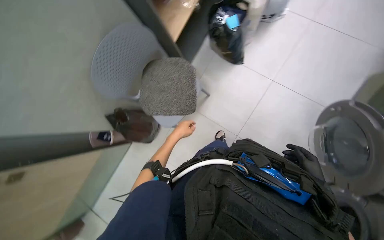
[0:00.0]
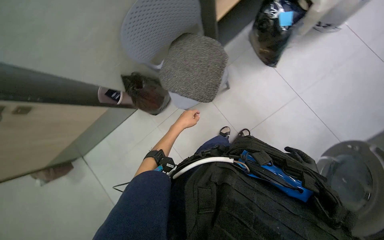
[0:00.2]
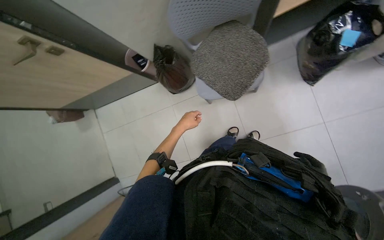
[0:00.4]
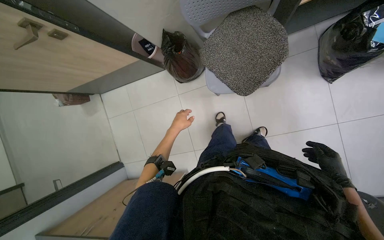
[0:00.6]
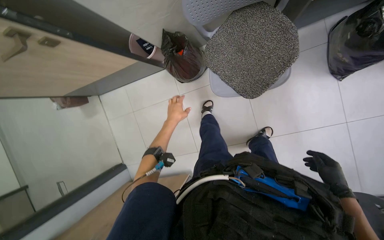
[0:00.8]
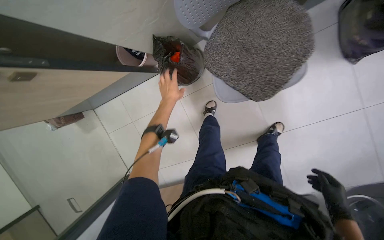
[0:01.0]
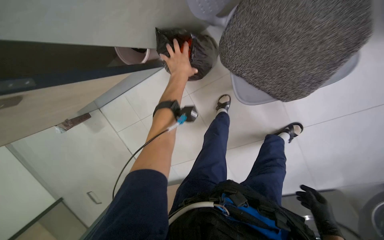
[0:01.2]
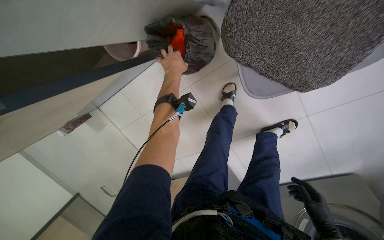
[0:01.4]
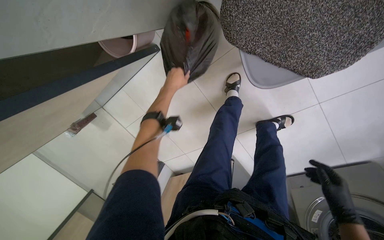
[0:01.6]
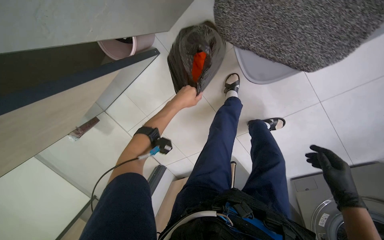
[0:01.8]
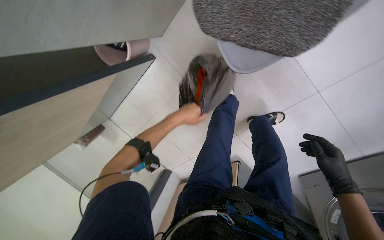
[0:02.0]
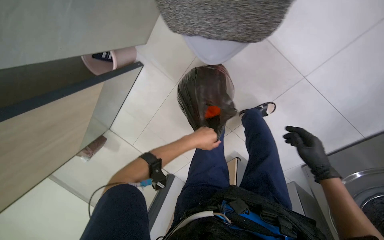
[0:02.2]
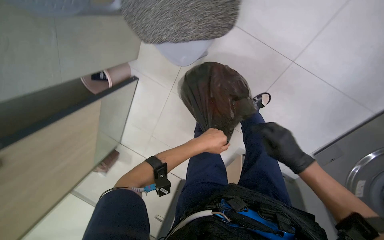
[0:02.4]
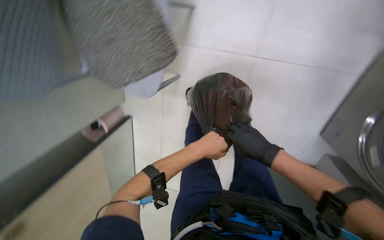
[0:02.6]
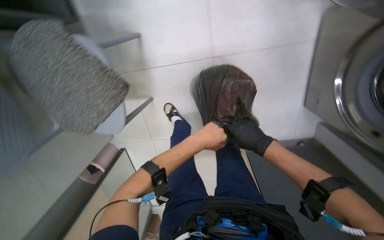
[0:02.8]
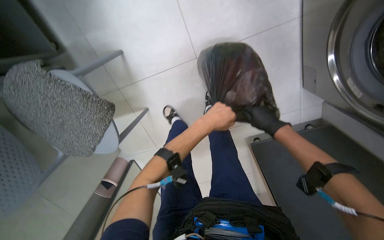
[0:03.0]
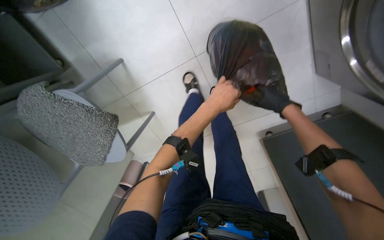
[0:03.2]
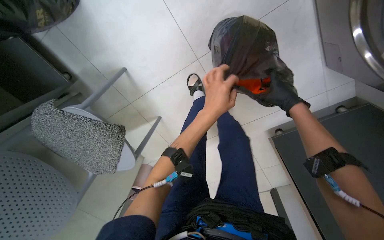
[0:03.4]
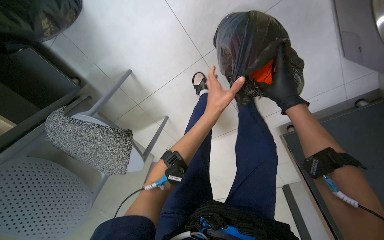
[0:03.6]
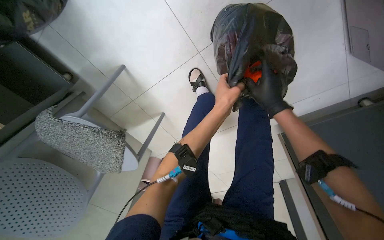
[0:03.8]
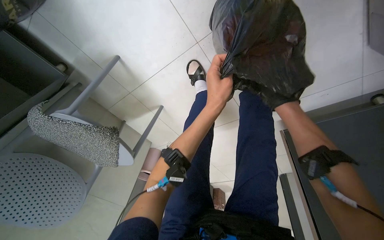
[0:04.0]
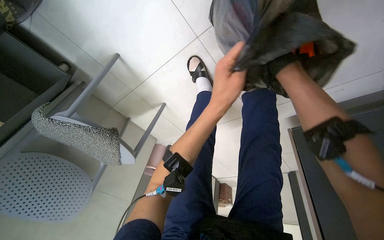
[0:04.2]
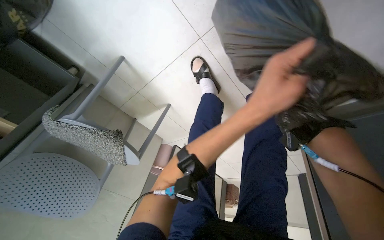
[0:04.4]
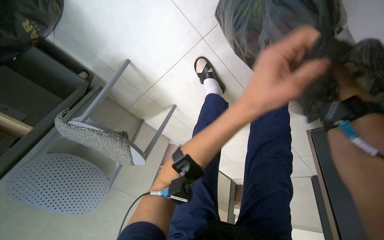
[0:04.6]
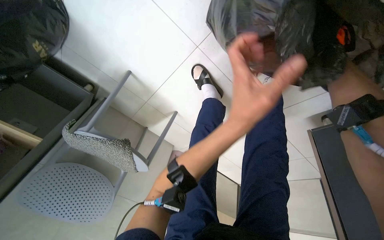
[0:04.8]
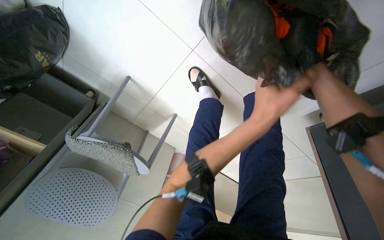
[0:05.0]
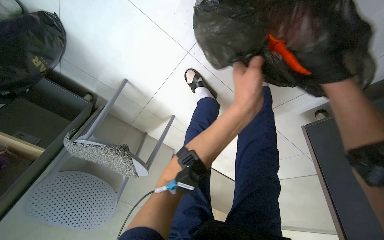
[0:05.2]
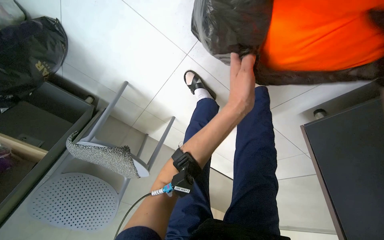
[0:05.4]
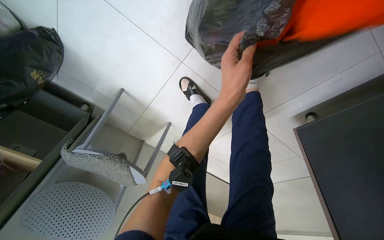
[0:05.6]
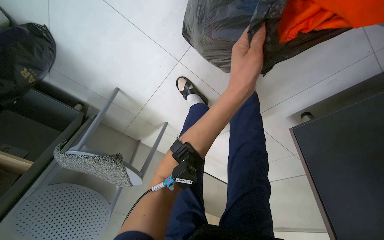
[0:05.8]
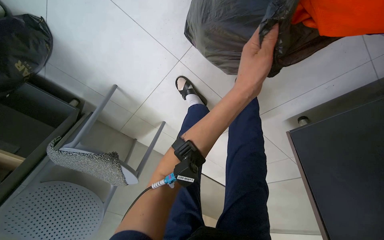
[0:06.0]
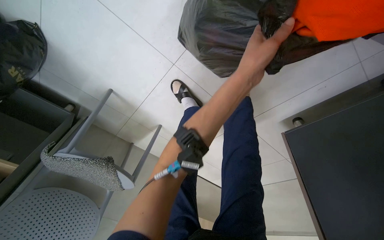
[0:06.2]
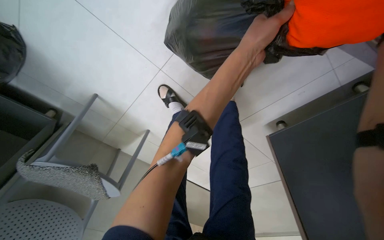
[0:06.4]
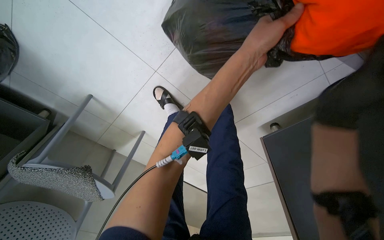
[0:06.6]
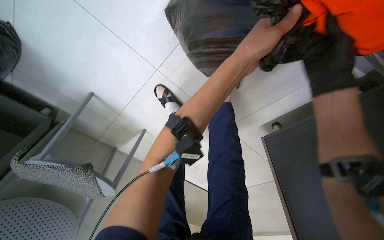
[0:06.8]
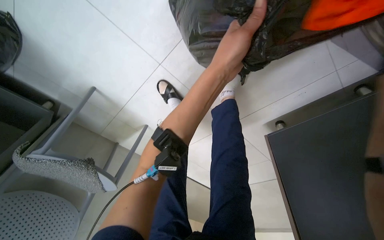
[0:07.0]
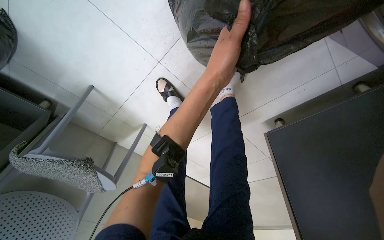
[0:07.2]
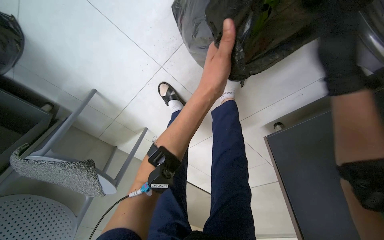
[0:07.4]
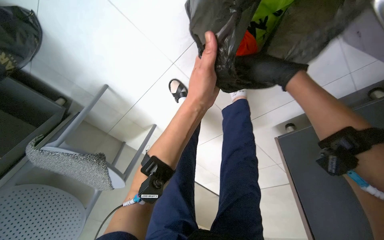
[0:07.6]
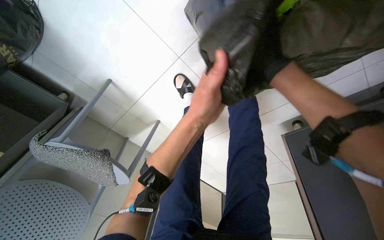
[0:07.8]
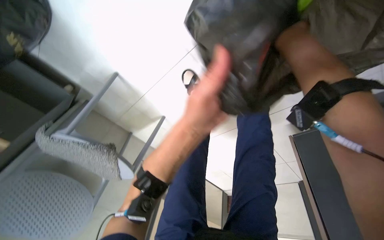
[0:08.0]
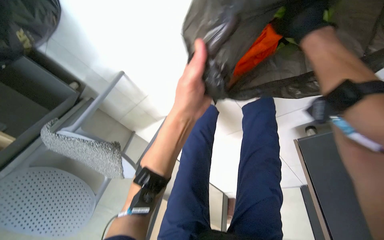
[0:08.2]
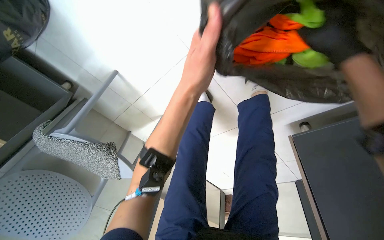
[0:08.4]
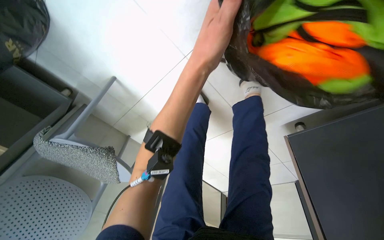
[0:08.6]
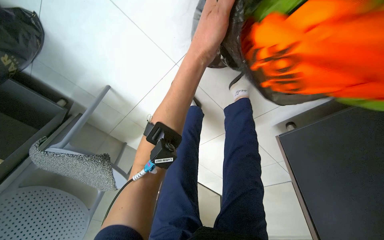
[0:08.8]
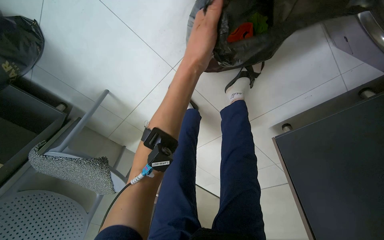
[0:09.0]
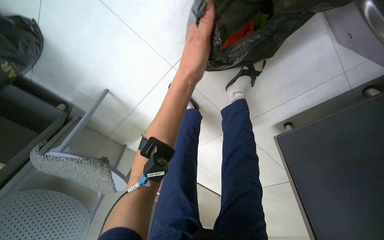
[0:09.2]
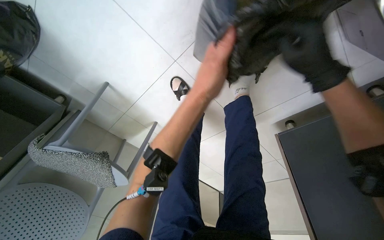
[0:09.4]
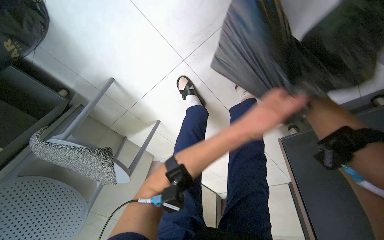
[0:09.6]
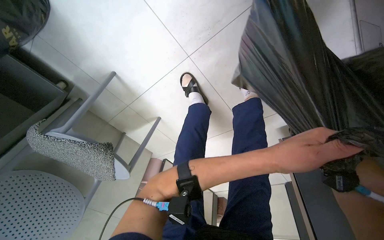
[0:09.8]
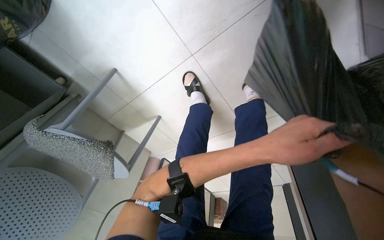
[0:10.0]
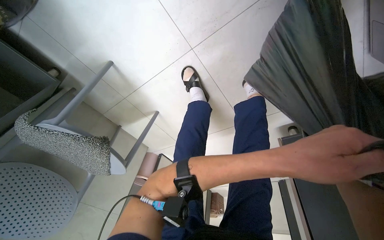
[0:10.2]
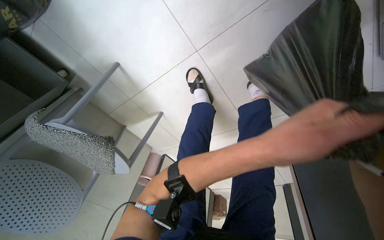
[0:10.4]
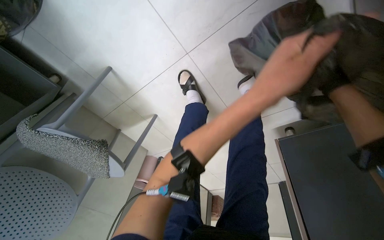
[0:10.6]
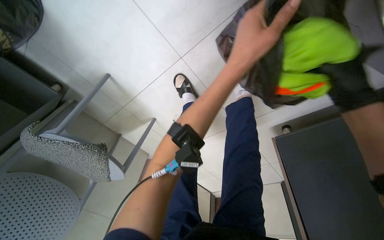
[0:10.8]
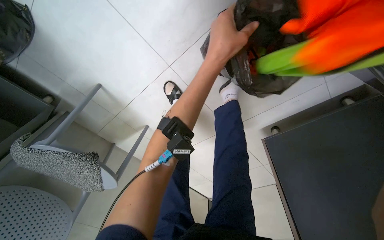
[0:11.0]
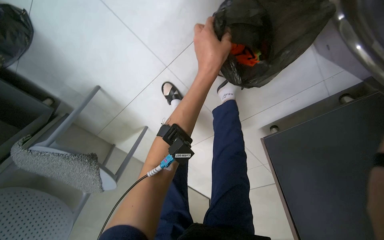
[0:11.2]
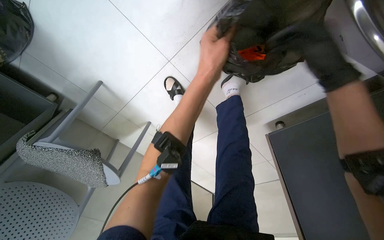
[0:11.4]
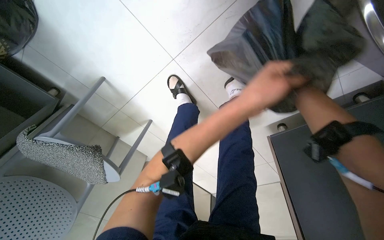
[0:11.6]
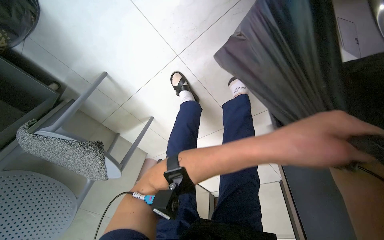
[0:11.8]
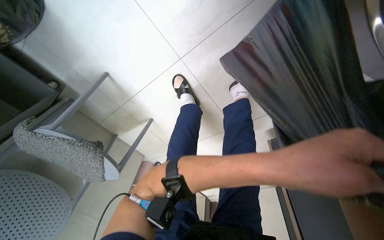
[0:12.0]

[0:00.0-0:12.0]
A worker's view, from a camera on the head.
Job: managing laundry.
The whole recording: Sorting clothes from bag. The worker sorts clothes by pulling them out of a black bag.
0:00.0 to 0:01.6: The camera travels about 70 cm. The head rotates about 25 degrees to the left. The view tips downward by roughly 40 degrees.
0:01.6 to 0:03.0: The camera travels roughly 80 cm. The view swings approximately 25 degrees to the left. The view tilts some 20 degrees upward. Everything in view rotates approximately 65 degrees counterclockwise.
0:03.0 to 0:04.4: The camera sweeps to the left, by approximately 20 degrees. The view tilts approximately 20 degrees downward. The left hand goes about 15 cm to the right.
0:06.0 to 0:07.6: The left hand shifts roughly 10 cm to the left.
0:07.6 to 0:09.0: The left hand moves up the picture, roughly 10 cm.
0:09.0 to 0:10.4: The left hand shifts some 15 cm down the picture.
0:10.4 to 0:12.0: The left hand travels up the picture and back again, about 15 cm each way.

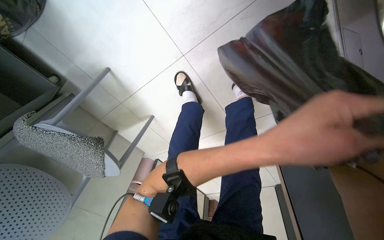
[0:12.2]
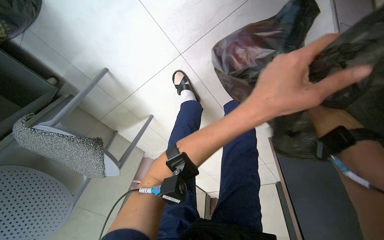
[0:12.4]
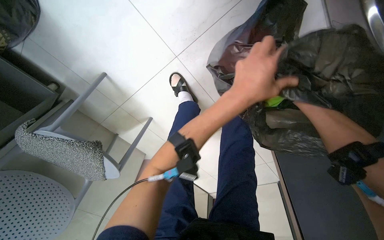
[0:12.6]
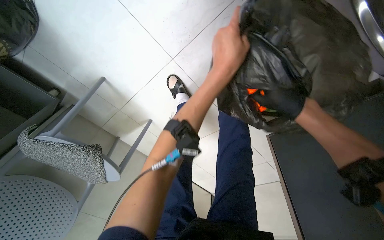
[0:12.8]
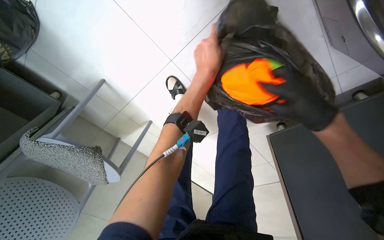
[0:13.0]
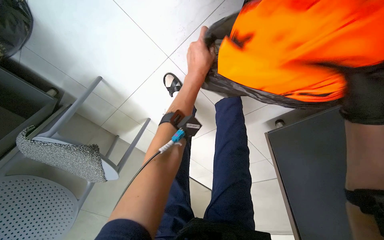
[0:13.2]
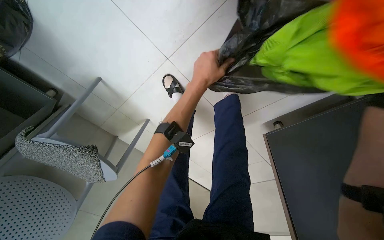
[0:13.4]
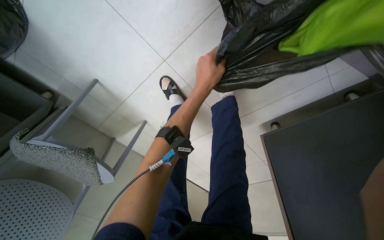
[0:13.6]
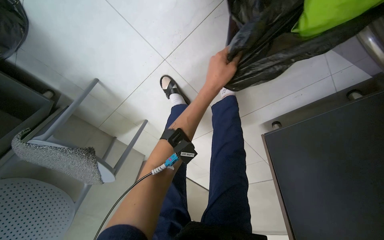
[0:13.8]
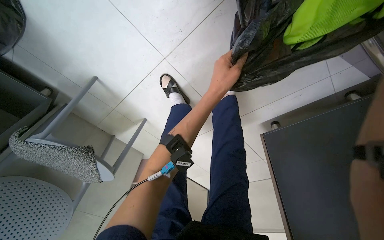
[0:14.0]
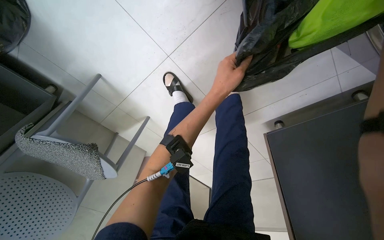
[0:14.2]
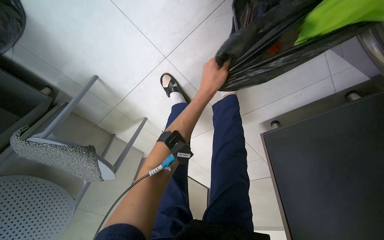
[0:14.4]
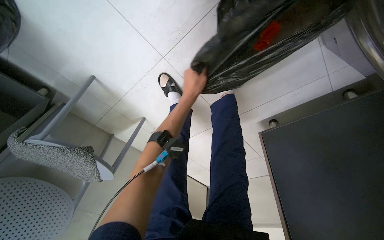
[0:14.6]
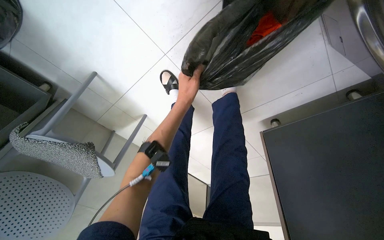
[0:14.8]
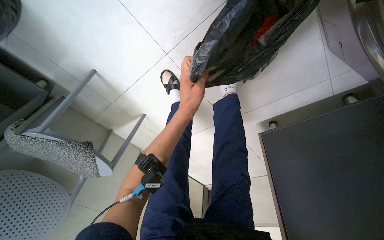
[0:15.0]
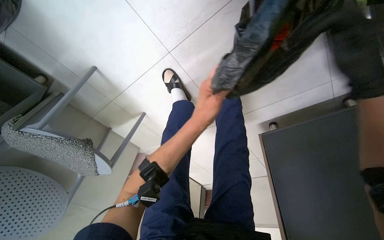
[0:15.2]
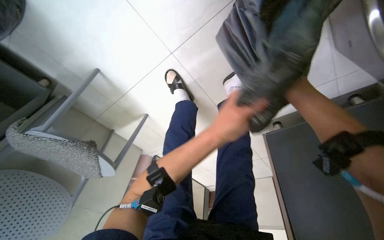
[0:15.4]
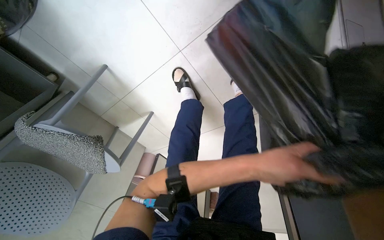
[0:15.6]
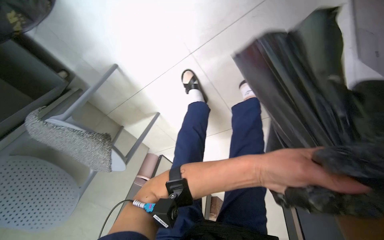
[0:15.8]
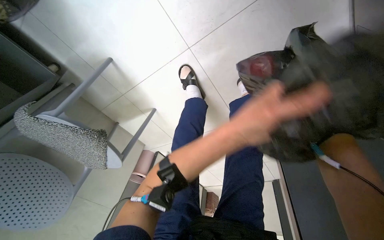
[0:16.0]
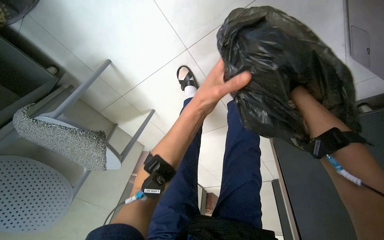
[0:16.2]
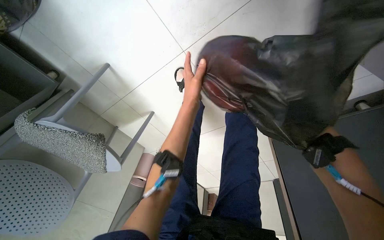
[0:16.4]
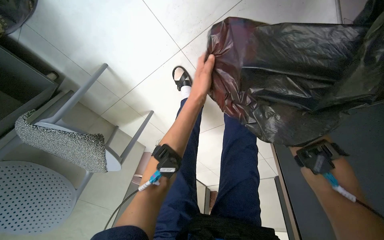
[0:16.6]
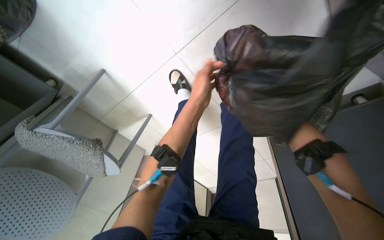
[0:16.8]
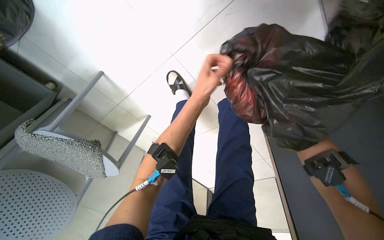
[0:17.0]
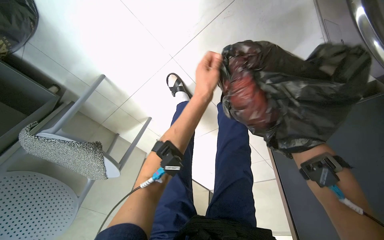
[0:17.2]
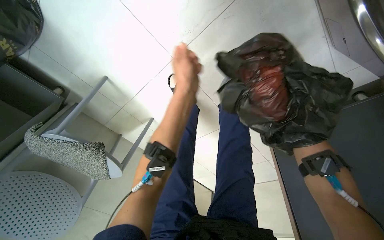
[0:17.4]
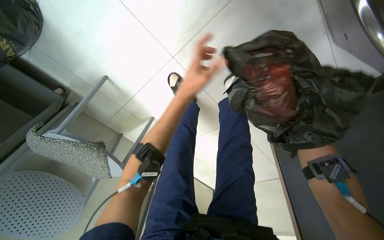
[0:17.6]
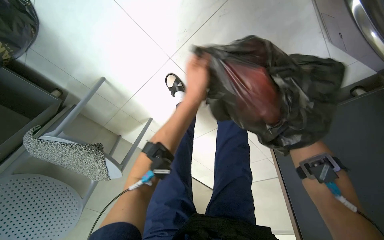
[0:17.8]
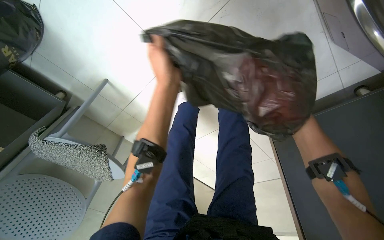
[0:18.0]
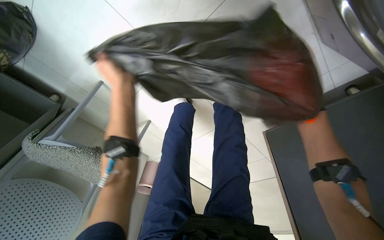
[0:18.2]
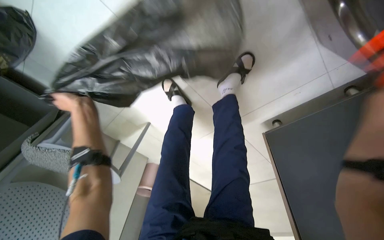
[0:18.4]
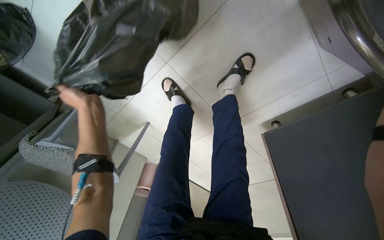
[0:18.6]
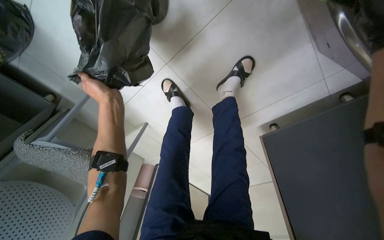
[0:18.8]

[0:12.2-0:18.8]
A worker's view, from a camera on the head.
Job: managing laundry.
The whole recording: Sorting clothes from bag. The worker sorts clothes by pulling them out of a black bag.
0:12.2 to 0:13.8: The left hand shifts approximately 25 cm farther from the camera and up the picture.
0:13.8 to 0:15.4: The left hand heads down the picture, covering about 15 cm.
0:15.4 to 0:17.2: The left hand heads up the picture, covering approximately 10 cm, and reaches about 10 cm farther from the camera, then returns.
0:17.2 to 0:18.8: The left hand travels to the left by about 25 cm.
